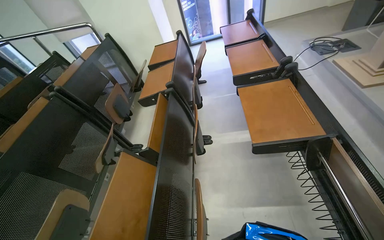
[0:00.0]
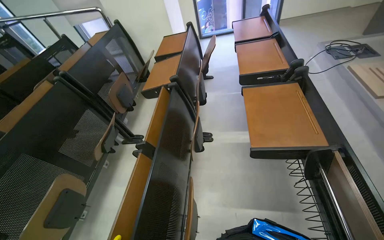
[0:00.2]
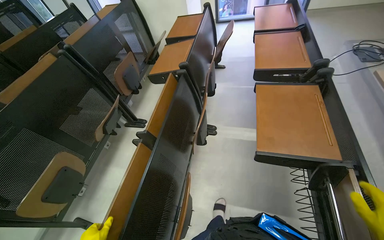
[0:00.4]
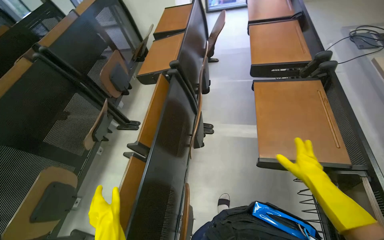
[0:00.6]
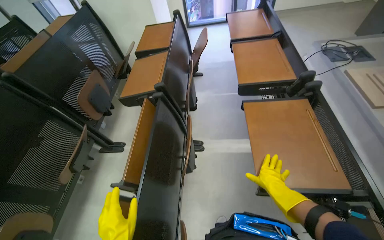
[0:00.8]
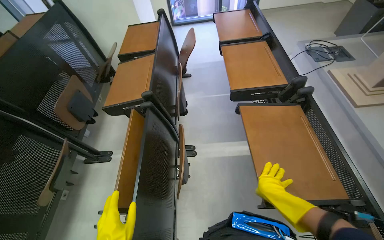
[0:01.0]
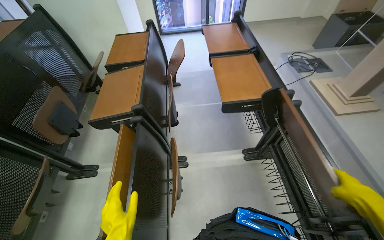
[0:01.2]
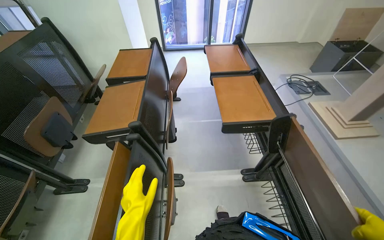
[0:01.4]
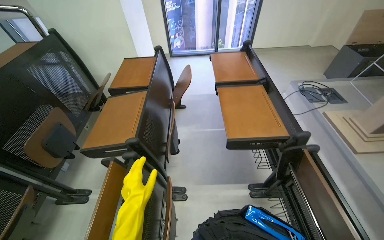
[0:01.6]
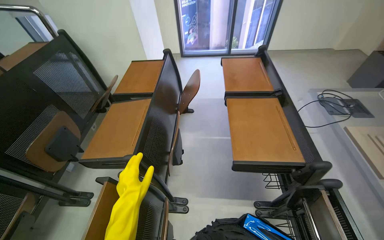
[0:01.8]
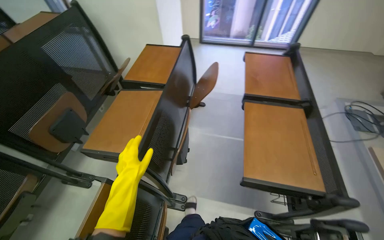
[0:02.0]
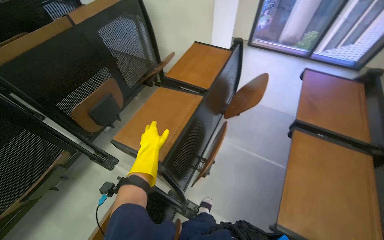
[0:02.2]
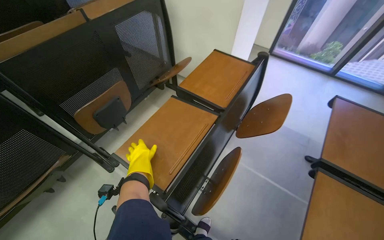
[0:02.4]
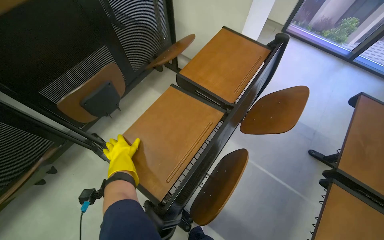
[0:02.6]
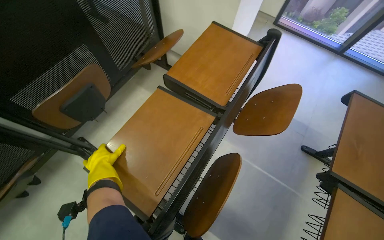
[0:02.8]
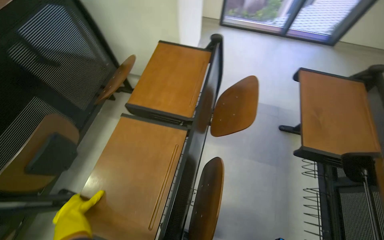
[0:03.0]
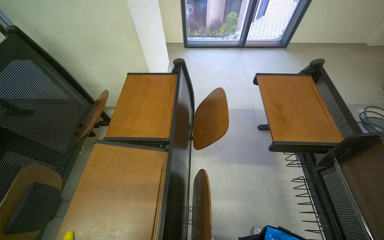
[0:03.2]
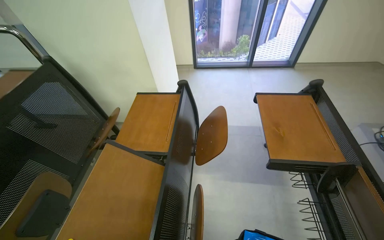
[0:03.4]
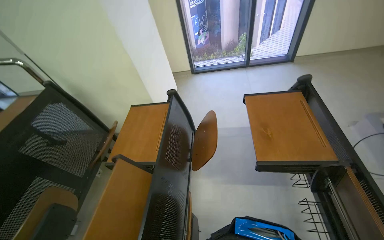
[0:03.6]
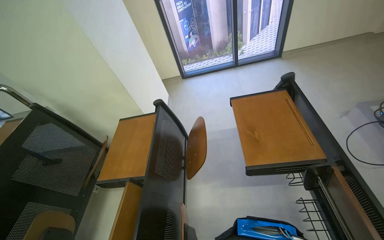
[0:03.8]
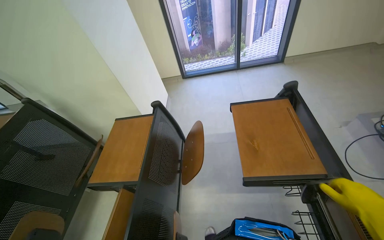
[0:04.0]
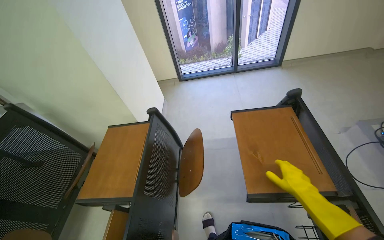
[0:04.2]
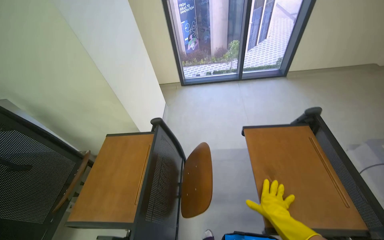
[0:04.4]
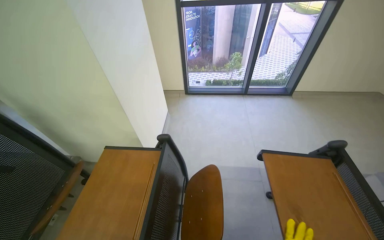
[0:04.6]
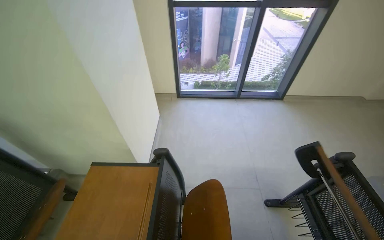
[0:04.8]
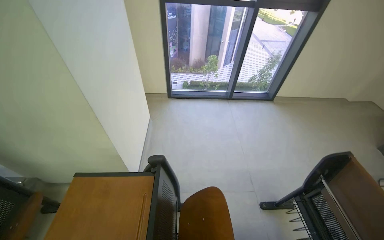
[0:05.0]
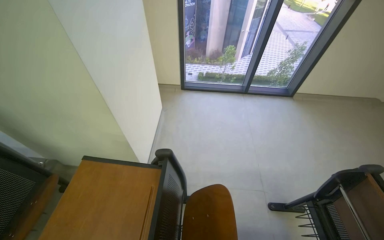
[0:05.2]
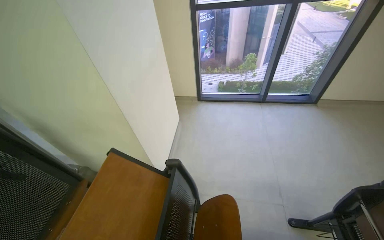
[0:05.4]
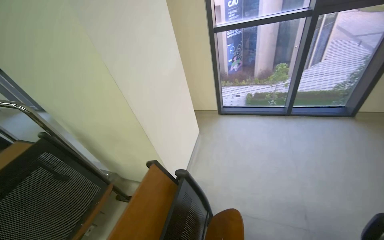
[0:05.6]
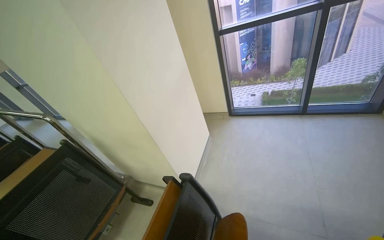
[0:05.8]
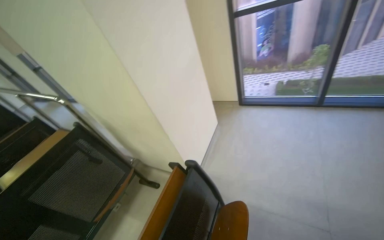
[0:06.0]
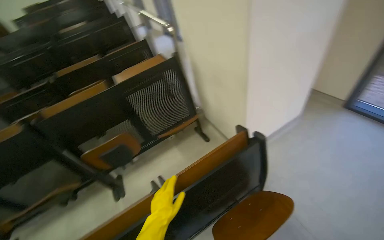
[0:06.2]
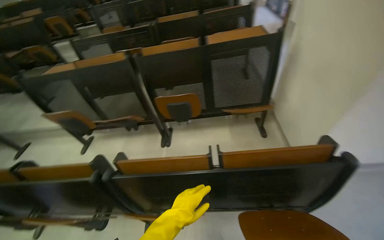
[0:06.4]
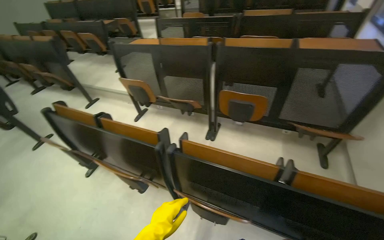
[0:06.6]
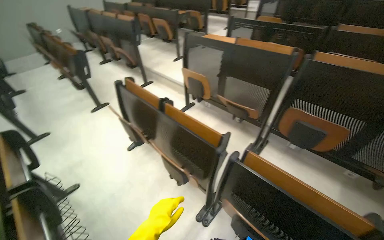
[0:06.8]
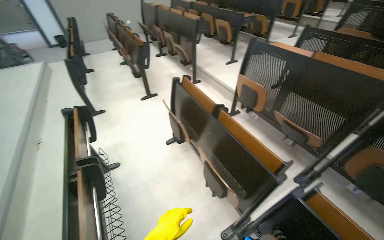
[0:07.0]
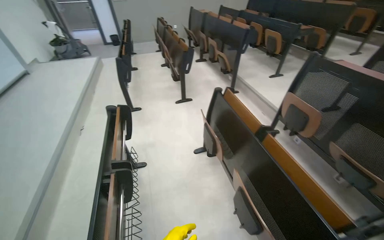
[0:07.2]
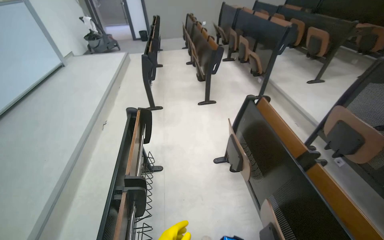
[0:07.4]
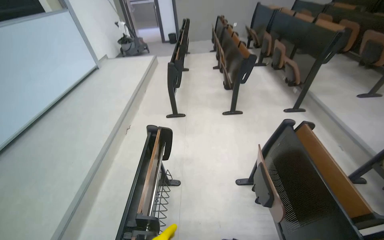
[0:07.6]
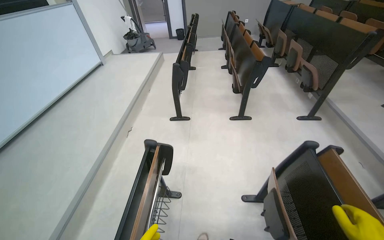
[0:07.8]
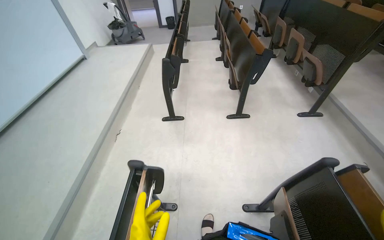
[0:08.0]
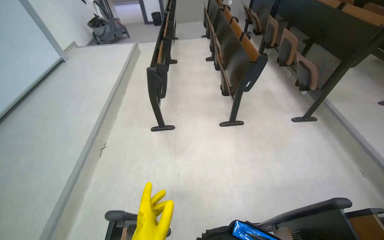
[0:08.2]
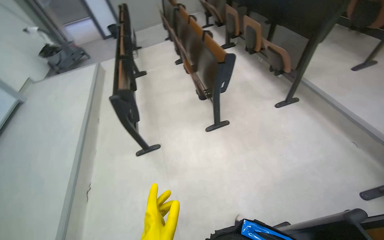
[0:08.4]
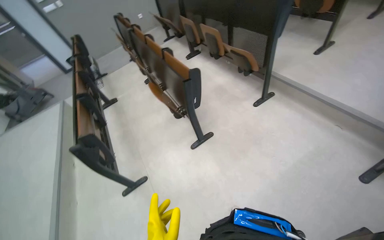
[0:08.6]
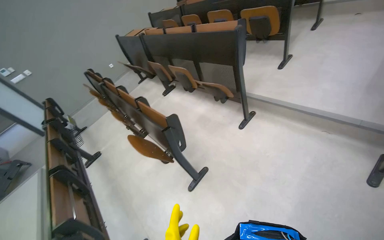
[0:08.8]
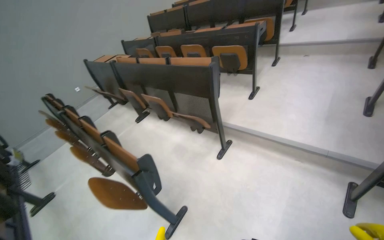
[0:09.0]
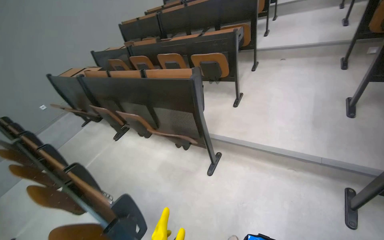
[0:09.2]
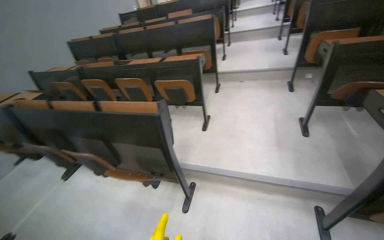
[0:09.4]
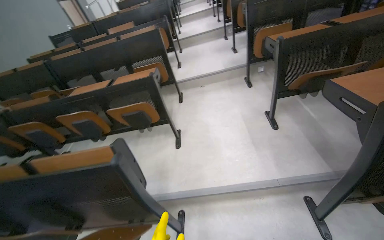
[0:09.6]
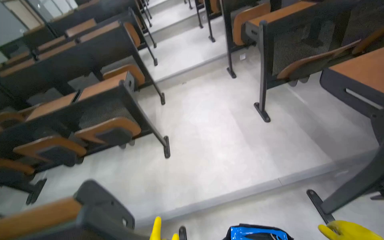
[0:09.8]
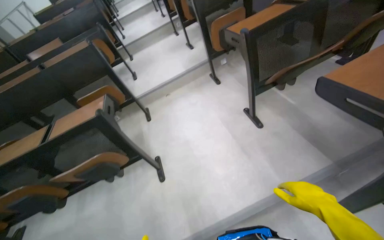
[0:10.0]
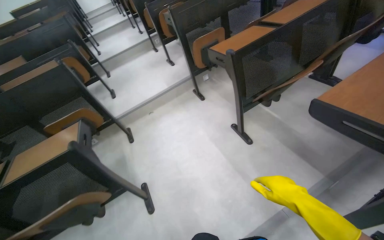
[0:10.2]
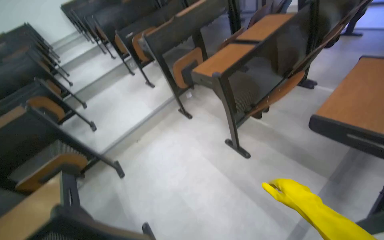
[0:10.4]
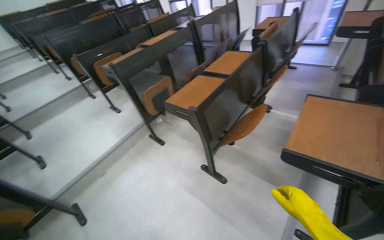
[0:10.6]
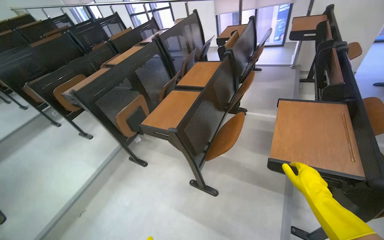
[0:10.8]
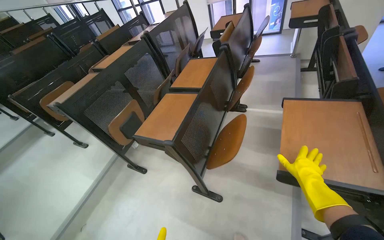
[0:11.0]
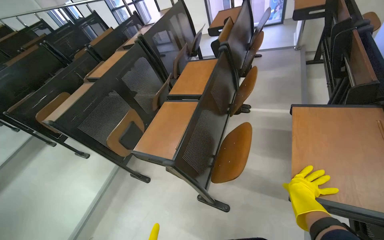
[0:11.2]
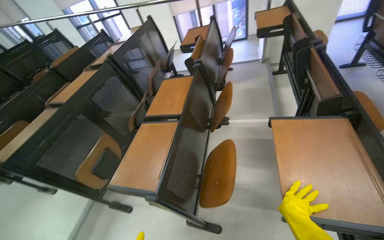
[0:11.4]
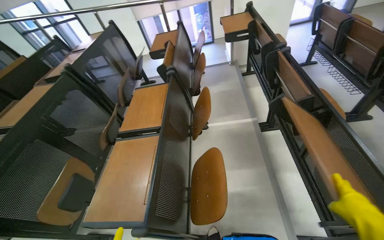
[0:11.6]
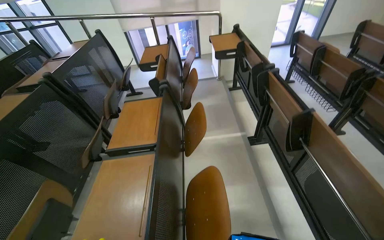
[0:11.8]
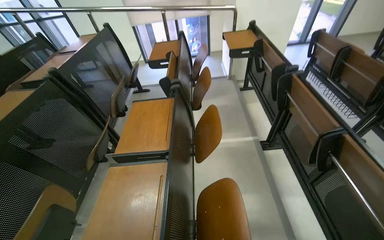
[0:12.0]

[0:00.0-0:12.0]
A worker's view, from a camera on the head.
Job: organizing items.
The whole recording: Adjusting lecture hall chairs. The worker walks through the lecture hall, pushing down the foldable desks of the chairs.
0:00.0 to 0:01.6: The head travels some 60 cm.
0:01.6 to 0:03.0: The wearer moves roughly 70 cm. The wearer looks about 15 degrees further downward.
0:03.0 to 0:04.4: The view tips upward by approximately 15 degrees.
0:04.4 to 0:06.0: The camera is aimed approximately 20 degrees further to the left.
0:06.0 to 0:07.6: The wearer moves about 1.5 m. The wearer looks some 155 degrees further to the left. The view tips downward by roughly 15 degrees.
0:07.6 to 0:09.0: The camera travels some 1.5 m. The wearer's head swings some 50 degrees to the right.
0:09.0 to 0:10.4: The wearer moves approximately 1 m. The head turns to the right by roughly 75 degrees. The wearer looks roughly 15 degrees further upward.
0:10.4 to 0:12.0: The camera travels some 90 cm. The wearer's head swings about 50 degrees to the right. The camera pitches upward, by approximately 15 degrees.

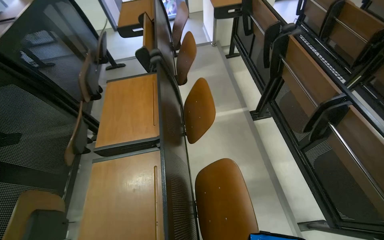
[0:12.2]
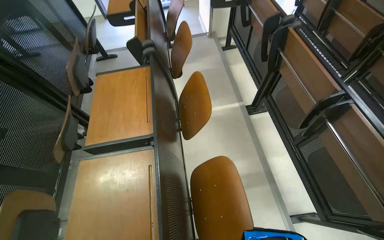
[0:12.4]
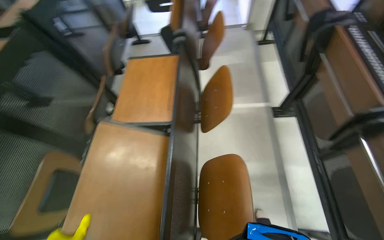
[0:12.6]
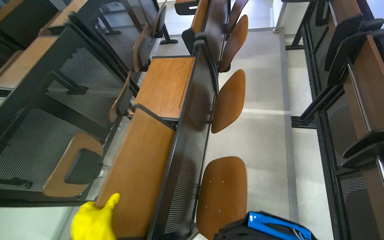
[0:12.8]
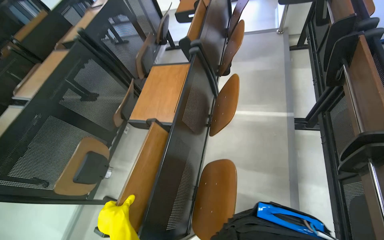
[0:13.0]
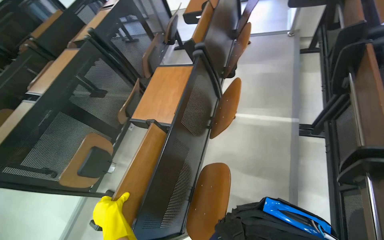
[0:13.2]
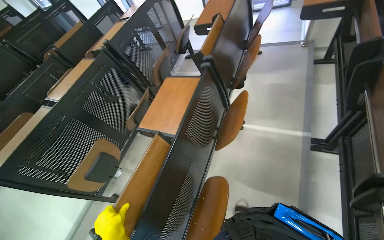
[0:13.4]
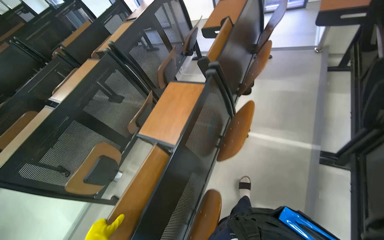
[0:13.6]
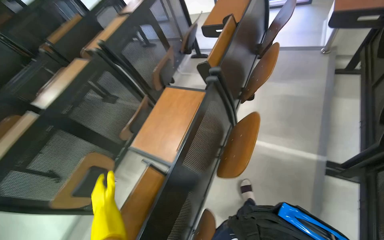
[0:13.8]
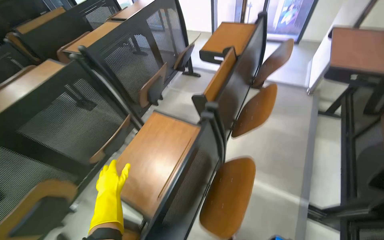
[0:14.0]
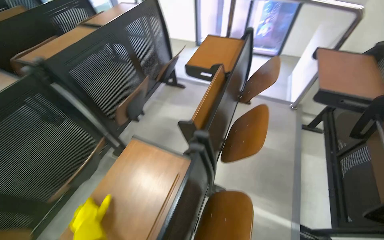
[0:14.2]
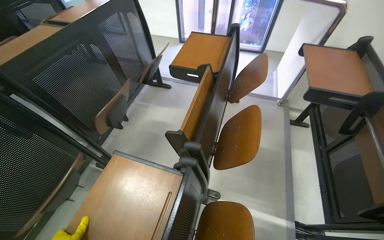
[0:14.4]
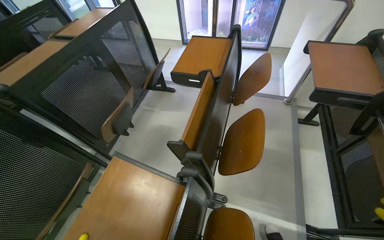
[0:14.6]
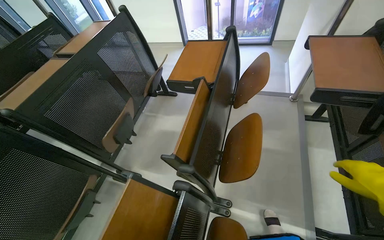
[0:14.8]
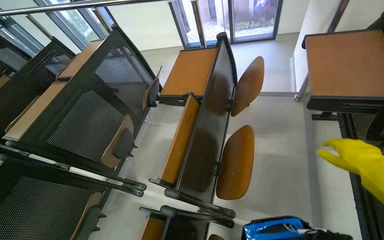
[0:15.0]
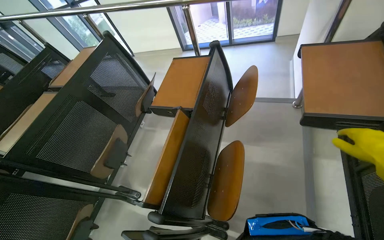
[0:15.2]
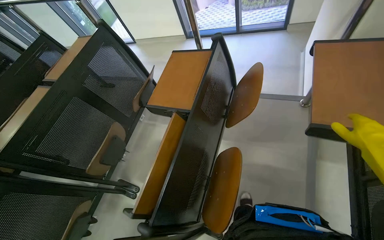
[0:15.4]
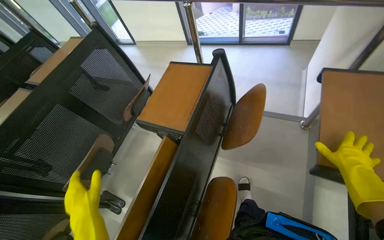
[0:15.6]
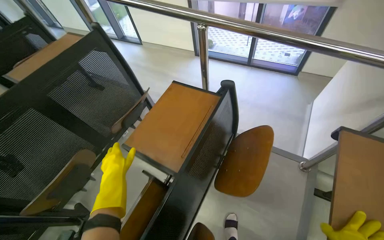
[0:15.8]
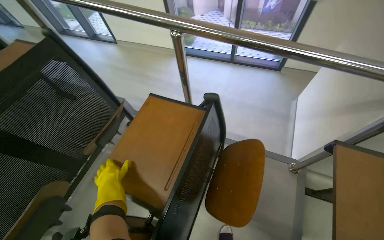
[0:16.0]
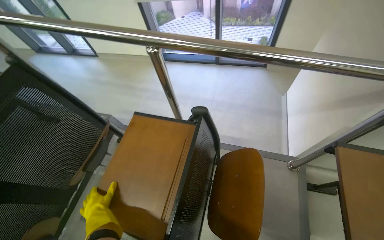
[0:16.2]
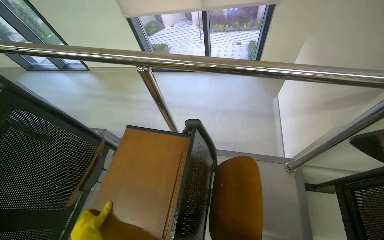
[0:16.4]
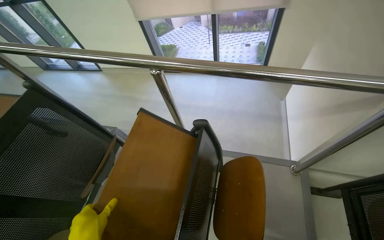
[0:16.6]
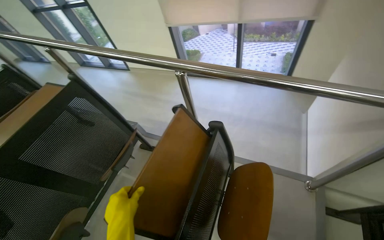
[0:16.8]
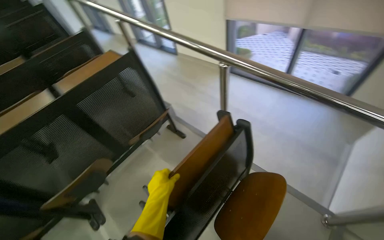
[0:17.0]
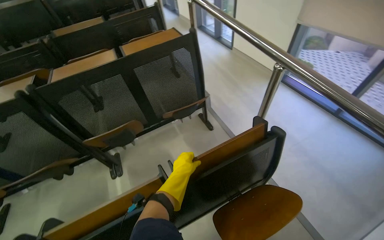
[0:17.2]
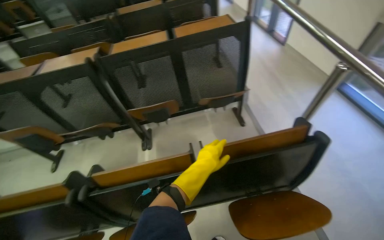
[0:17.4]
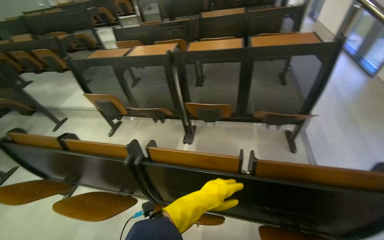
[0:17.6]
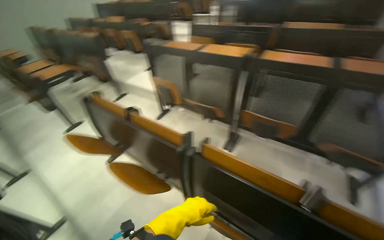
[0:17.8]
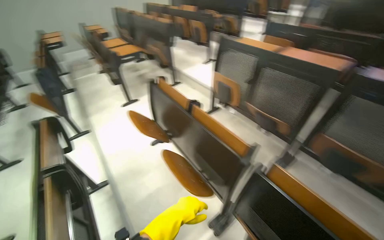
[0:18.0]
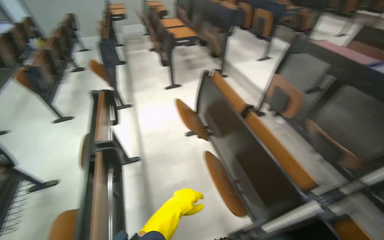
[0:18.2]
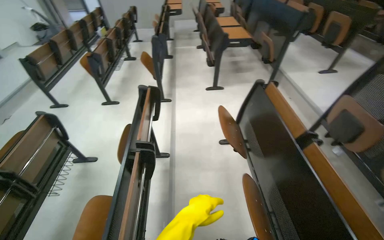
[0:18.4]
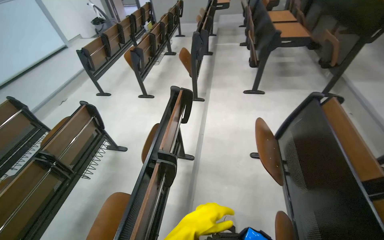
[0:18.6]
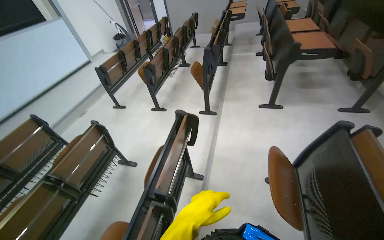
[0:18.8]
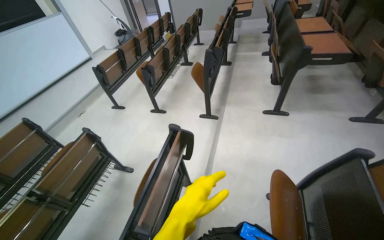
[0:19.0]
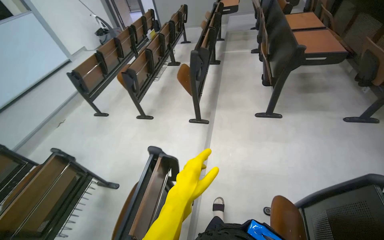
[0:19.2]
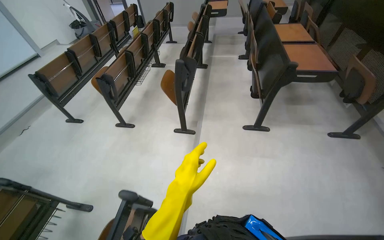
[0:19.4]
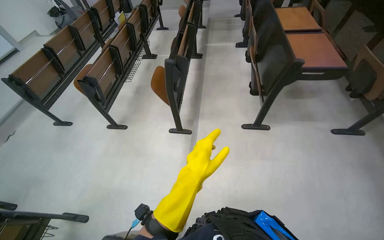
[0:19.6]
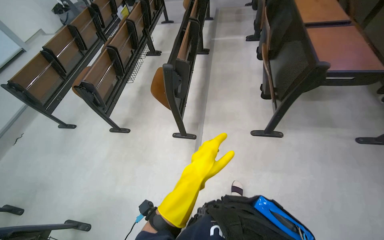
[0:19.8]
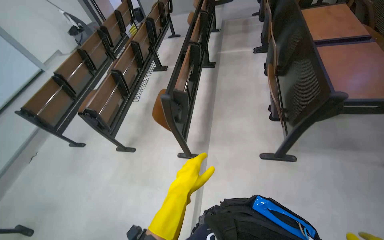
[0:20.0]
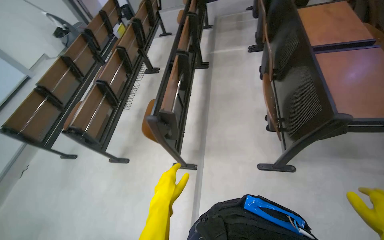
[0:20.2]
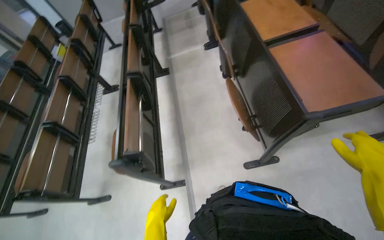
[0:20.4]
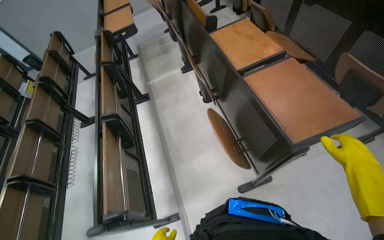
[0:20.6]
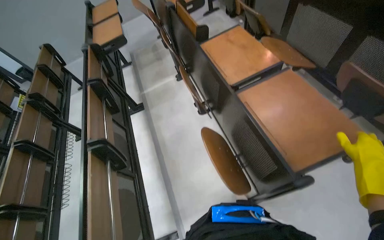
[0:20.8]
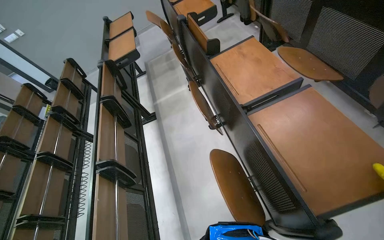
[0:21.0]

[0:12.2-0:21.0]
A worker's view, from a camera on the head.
Job: organizing items.
The whole recording: Adjusting lecture hall chairs. The worker walks through the lecture hall, pushing down the foldable desks of the chairs.
0:12.2 to 0:13.6: The wearer looks some 35 degrees further to the left.
0:13.6 to 0:15.2: The head travels some 90 cm.
0:15.2 to 0:16.6: The head travels some 70 cm.
0:16.6 to 0:18.0: The head travels about 70 cm. The wearer looks roughly 130 degrees further to the left.
0:18.0 to 0:19.6: The wearer moves some 1.5 m. The head turns to the left by approximately 45 degrees. The view tilts roughly 10 degrees downward.
0:19.6 to 0:21.0: The head travels roughly 1 m. The scene turns approximately 30 degrees counterclockwise in the picture.
